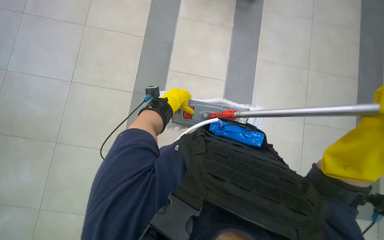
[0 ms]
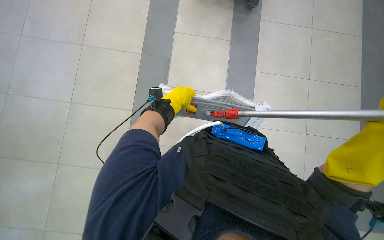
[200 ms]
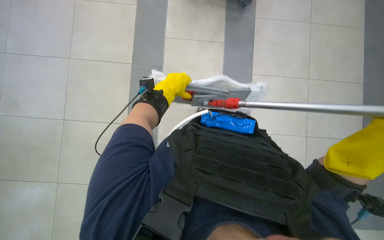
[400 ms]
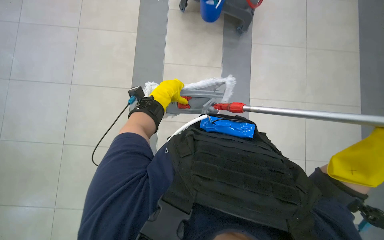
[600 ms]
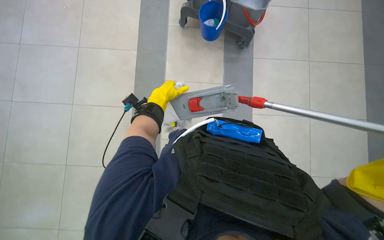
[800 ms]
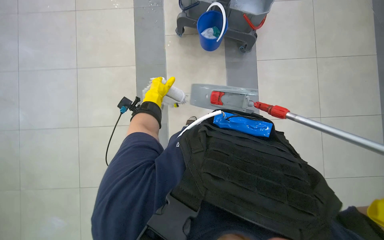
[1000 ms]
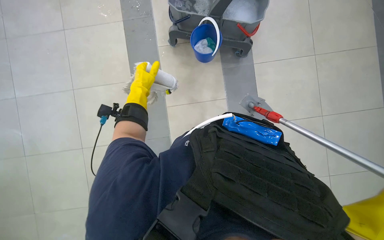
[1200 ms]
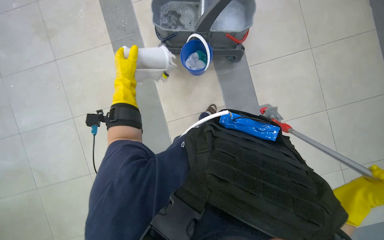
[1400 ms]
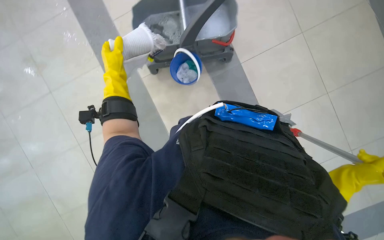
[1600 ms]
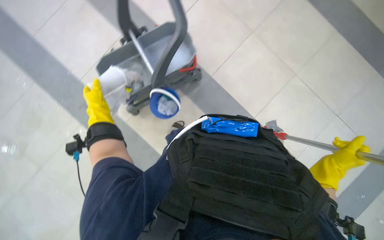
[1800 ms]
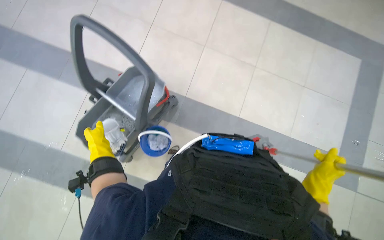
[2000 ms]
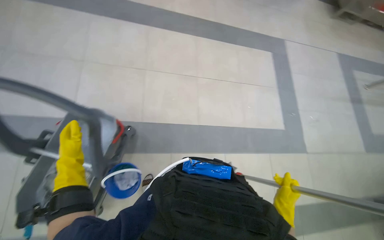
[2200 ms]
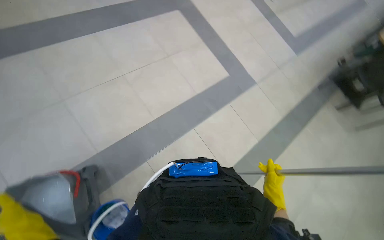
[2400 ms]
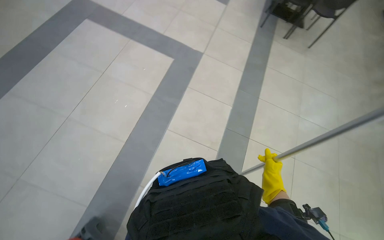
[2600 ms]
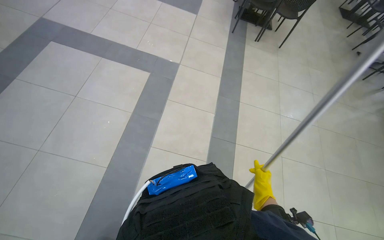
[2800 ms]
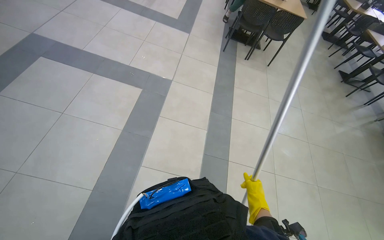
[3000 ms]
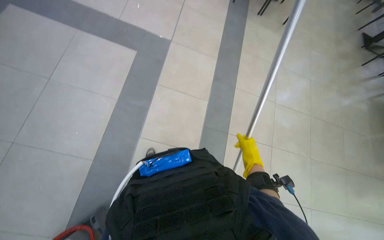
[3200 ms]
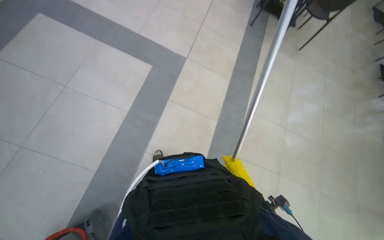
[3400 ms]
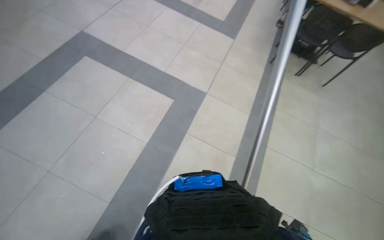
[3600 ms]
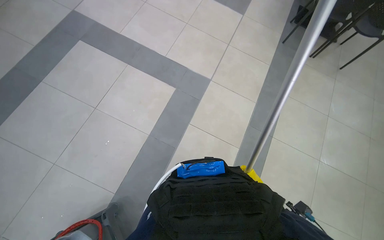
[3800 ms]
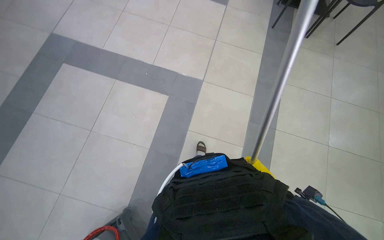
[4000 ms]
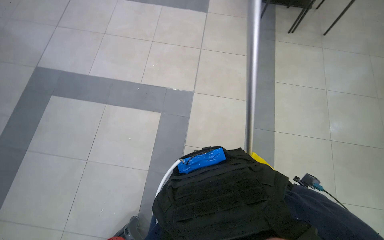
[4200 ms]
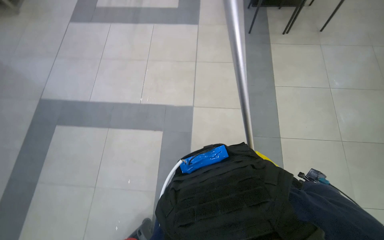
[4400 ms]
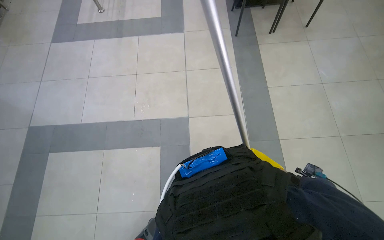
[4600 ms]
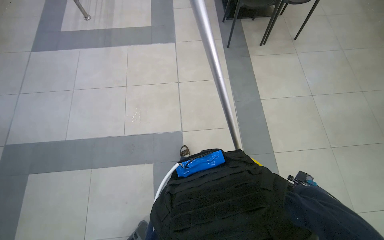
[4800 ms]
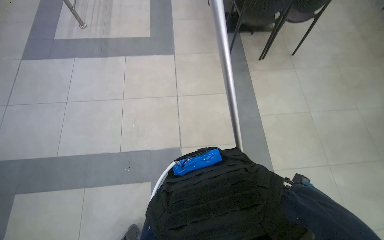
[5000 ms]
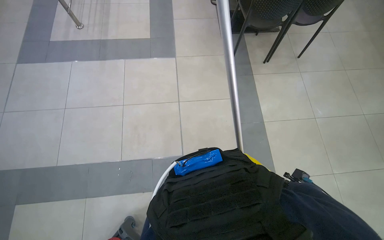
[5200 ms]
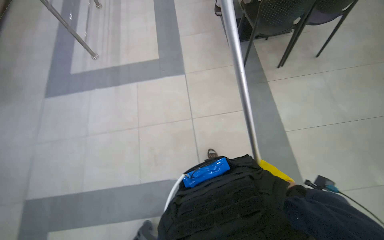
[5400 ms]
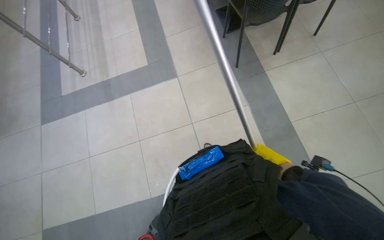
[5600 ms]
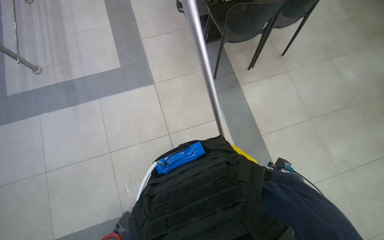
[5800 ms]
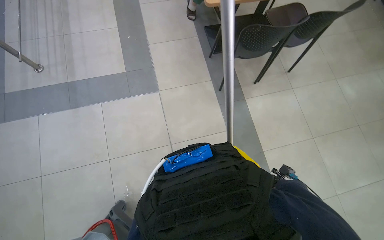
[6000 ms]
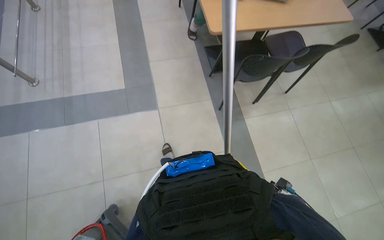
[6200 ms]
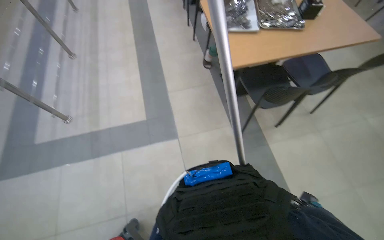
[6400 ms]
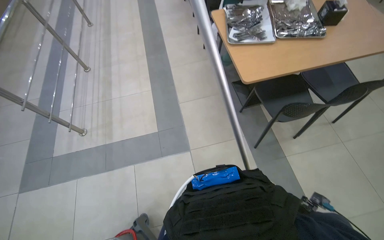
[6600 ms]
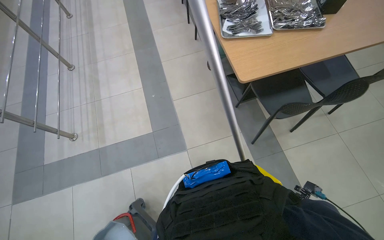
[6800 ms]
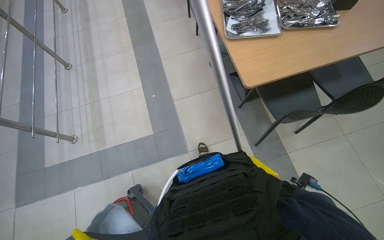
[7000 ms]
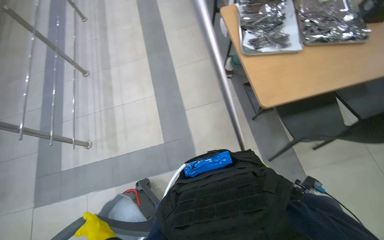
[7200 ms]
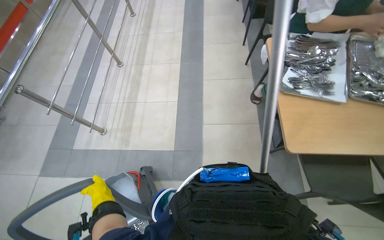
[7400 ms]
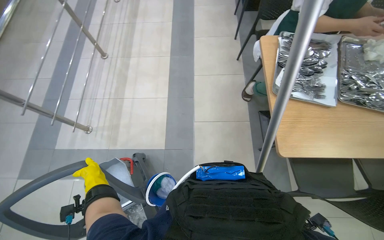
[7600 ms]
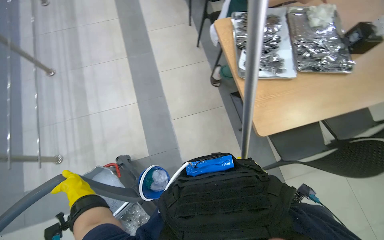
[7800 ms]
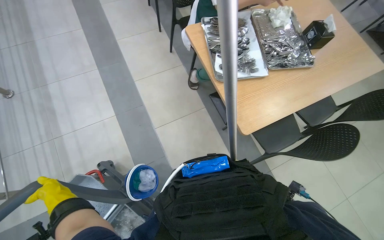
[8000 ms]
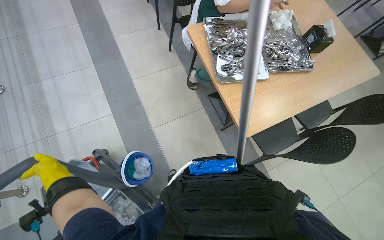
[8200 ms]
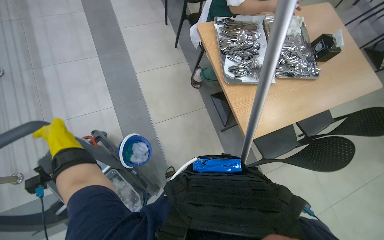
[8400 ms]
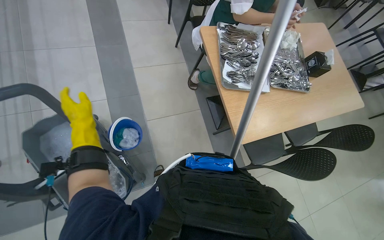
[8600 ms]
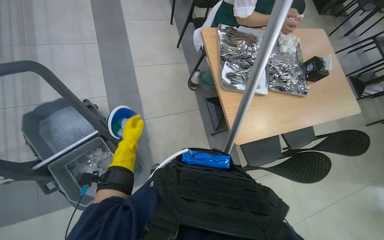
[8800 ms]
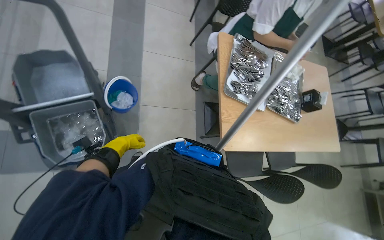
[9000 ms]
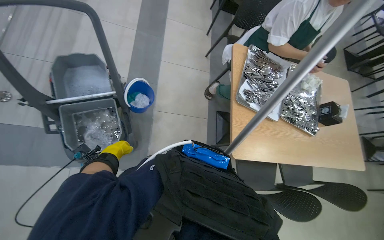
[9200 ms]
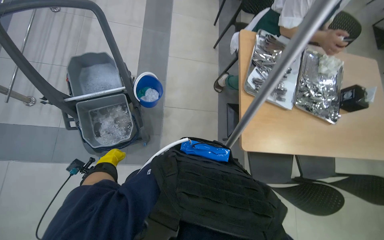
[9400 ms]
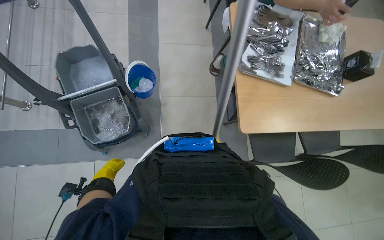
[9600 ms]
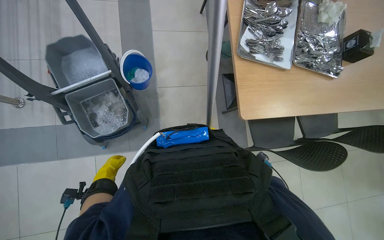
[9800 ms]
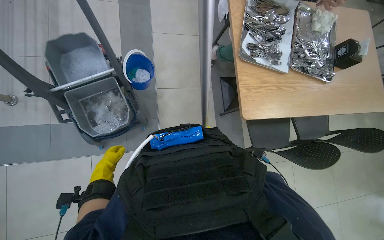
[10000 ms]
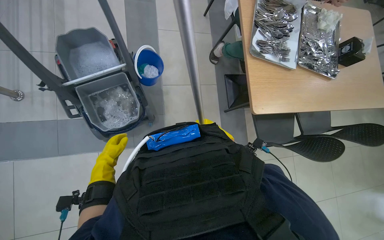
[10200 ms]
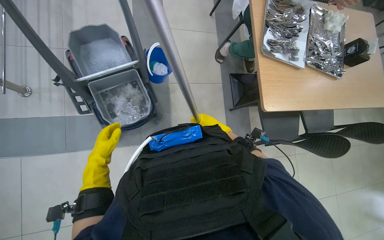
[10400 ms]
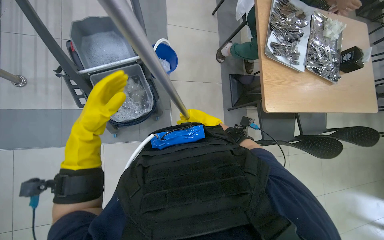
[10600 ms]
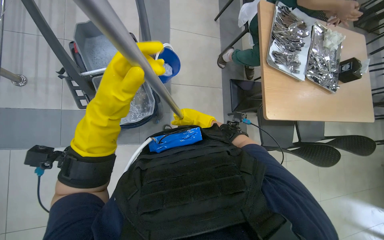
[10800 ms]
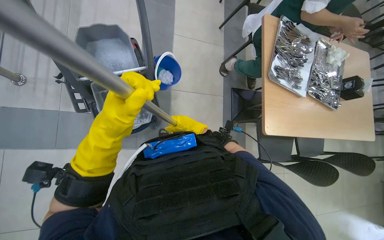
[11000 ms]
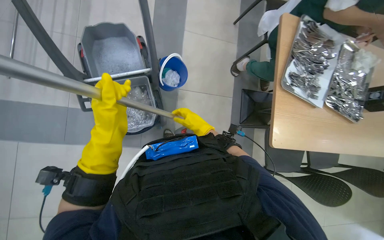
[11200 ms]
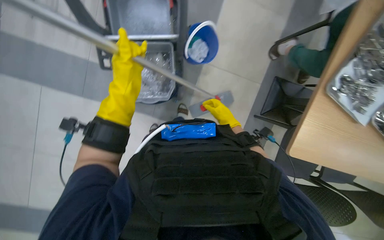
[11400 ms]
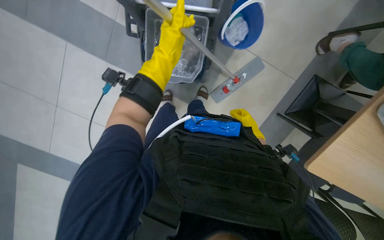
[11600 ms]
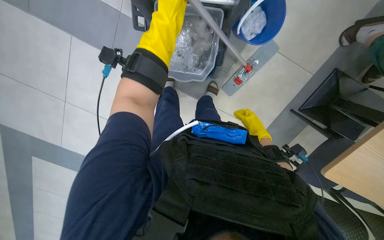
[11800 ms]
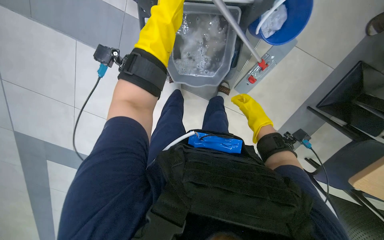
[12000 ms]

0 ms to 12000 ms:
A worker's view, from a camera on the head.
Job: preparing cleaning supplies.
The whole recording: Preparing mop for cleaning. The worker detaches, wrings, and reattaches the mop head.
0 ms to 1600 ms: The view tips upward by some 15 degrees.
1600 ms to 3000 ms: The head turns to the right by approximately 50 degrees. The wearer looks about 25 degrees further upward.
4400 ms to 6000 ms: The wearer moves roughly 1 m. The wearer's head swings some 20 degrees to the right.
6000 ms to 7600 ms: The camera is carried roughly 80 cm. The wearer looks some 15 degrees further to the left.
7600 ms to 9000 ms: The view pans to the right by roughly 25 degrees.
9000 ms to 10400 ms: The left hand shifts approximately 15 cm nearer to the camera.
10400 ms to 12000 ms: The head travels some 40 cm. The head turns to the left by approximately 35 degrees. The view tilts roughly 30 degrees downward.

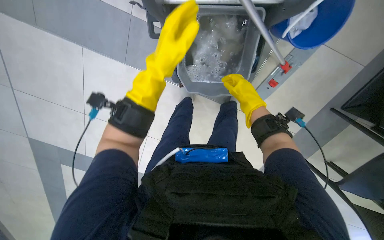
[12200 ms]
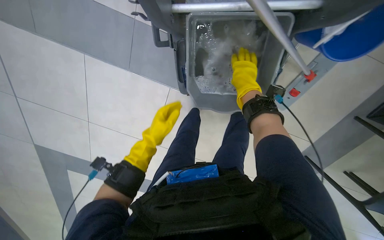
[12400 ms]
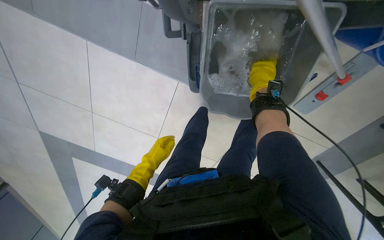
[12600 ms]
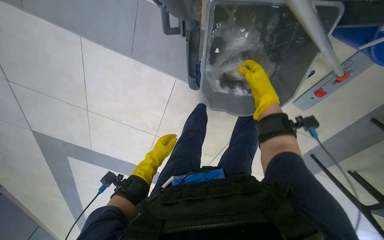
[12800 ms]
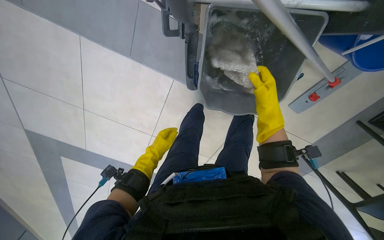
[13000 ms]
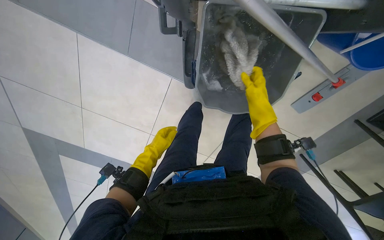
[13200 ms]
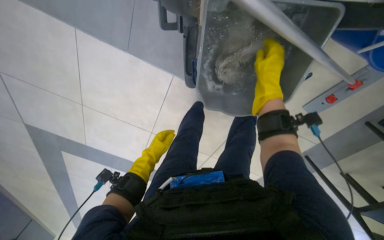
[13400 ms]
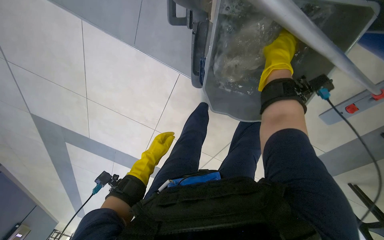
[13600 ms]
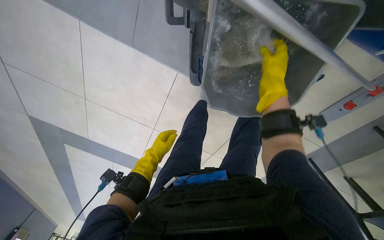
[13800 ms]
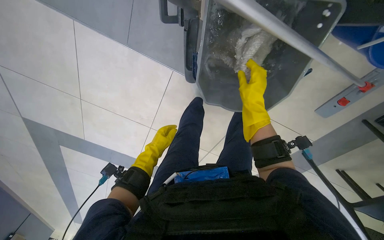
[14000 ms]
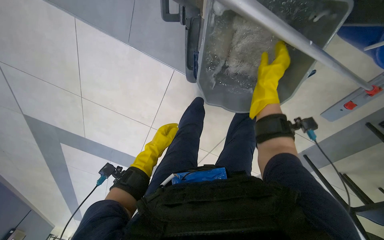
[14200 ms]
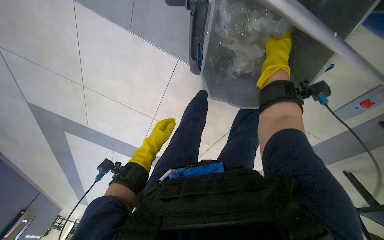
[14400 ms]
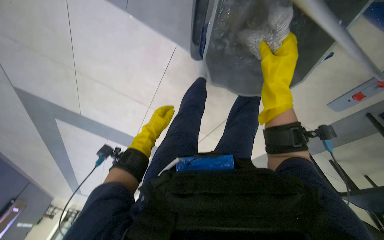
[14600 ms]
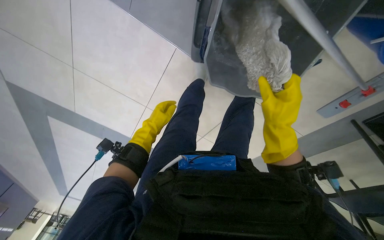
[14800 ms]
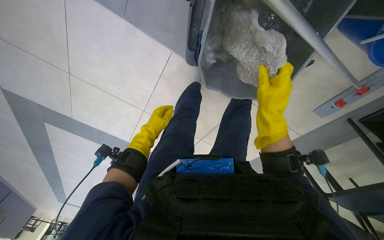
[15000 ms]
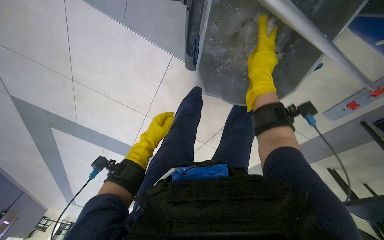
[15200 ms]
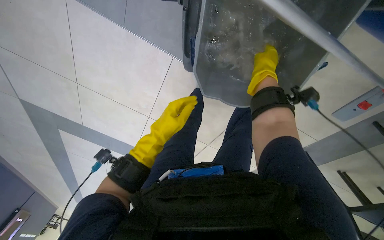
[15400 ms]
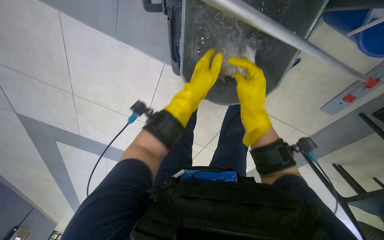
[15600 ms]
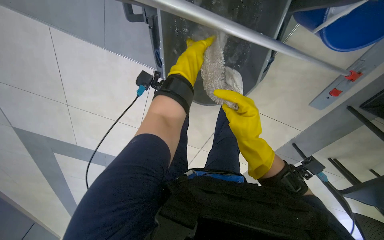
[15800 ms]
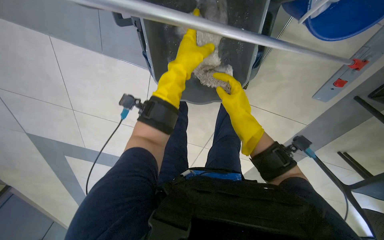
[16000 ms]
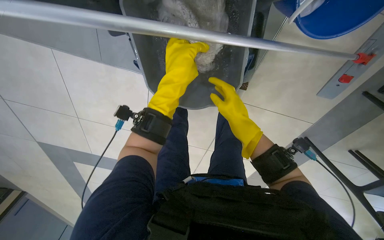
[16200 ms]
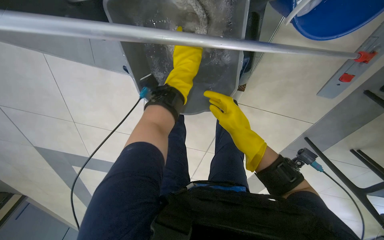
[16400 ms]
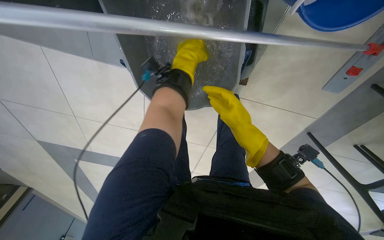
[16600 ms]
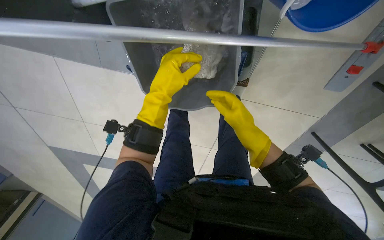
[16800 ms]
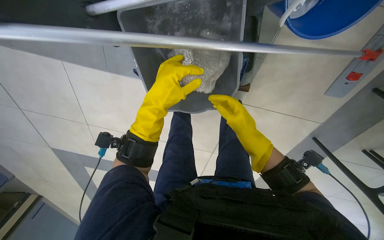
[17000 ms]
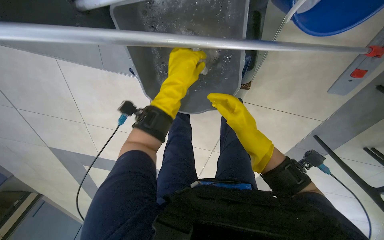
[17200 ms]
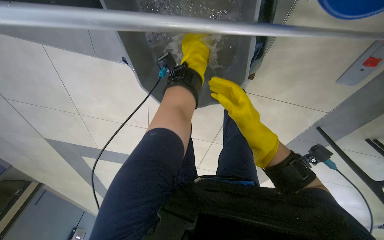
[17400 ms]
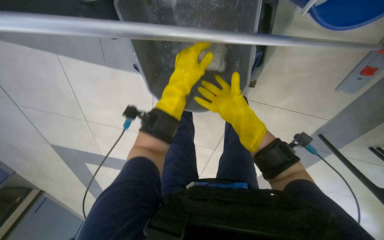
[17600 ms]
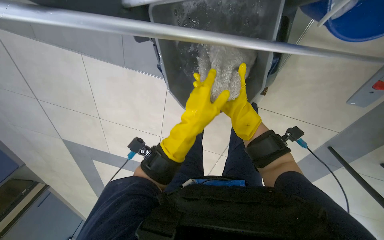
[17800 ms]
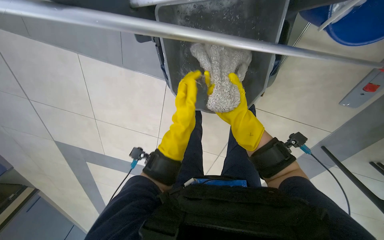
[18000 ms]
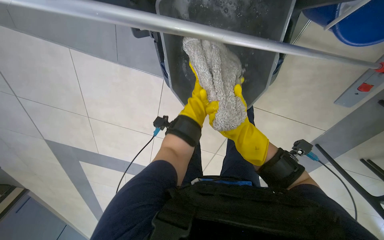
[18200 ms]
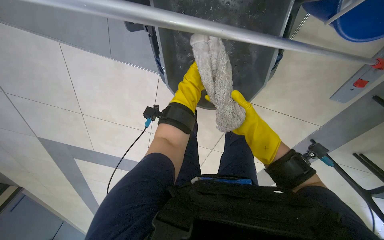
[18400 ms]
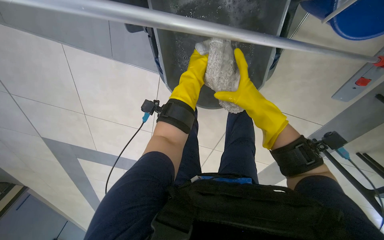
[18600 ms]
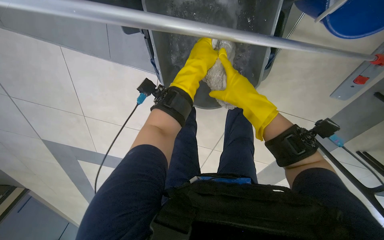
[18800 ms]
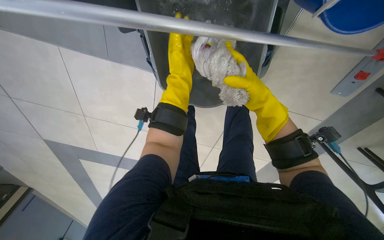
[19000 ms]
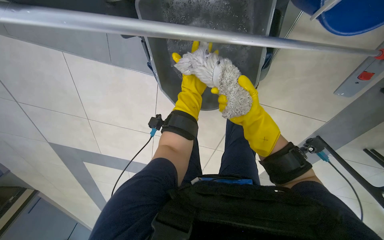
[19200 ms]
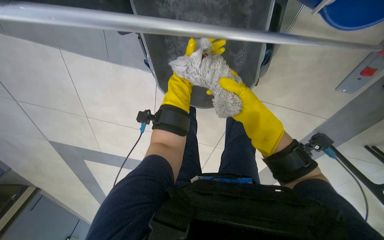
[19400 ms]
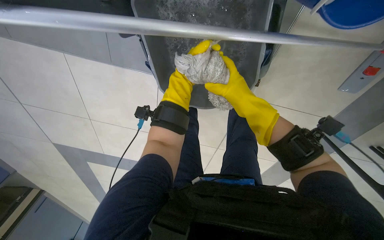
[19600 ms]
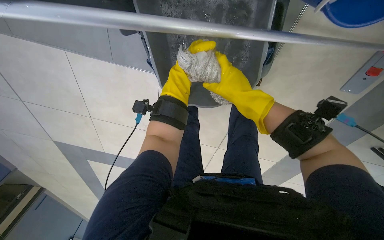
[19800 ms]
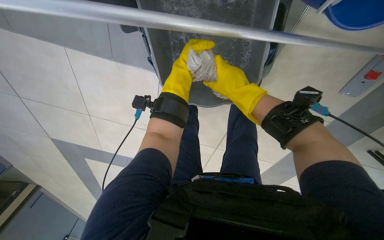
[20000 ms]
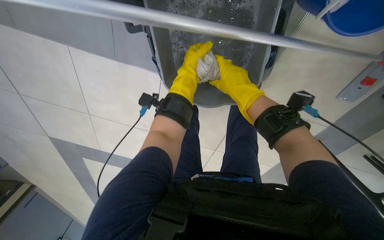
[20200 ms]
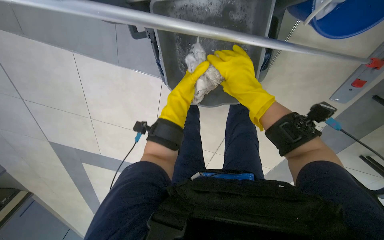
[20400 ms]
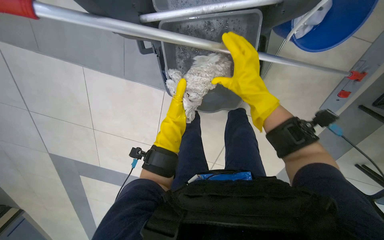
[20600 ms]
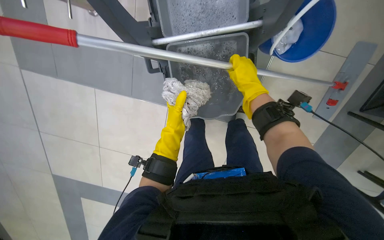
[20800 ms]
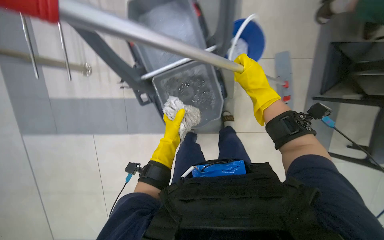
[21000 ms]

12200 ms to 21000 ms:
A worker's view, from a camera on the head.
Job: preparing cleaning supplies.
The whole recording: Preparing mop for cleaning. The worker detaches, wrings, and reattaches the mop head.
12200 ms to 13600 ms: The left hand shifts roughly 40 cm farther from the camera, to the left and down the picture. The right hand moves up and down the picture over some 15 cm, changing direction 2 times.
13600 ms to 15200 ms: The right hand swings up and down the picture, approximately 20 cm each way, with 3 reversals.
15200 ms to 16600 ms: The left hand moves up and down the picture over about 25 cm, changing direction 2 times. Meanwhile the right hand goes roughly 15 cm down the picture.
16600 ms to 18000 ms: The left hand swings up and down the picture, approximately 20 cm each way, with 2 reversals.
18000 ms to 19600 ms: The right hand moves nearer and farther over roughly 10 cm, changing direction 2 times; the left hand is displaced farther from the camera and up the picture by some 15 cm.
19600 ms to 21000 ms: The wearer looks approximately 30 degrees further upward.
